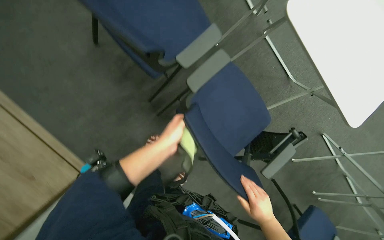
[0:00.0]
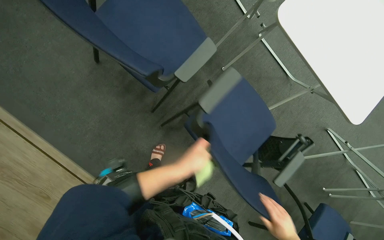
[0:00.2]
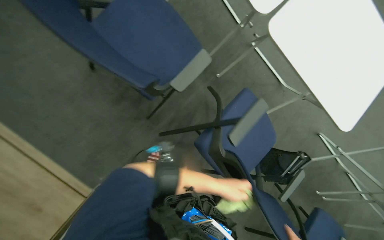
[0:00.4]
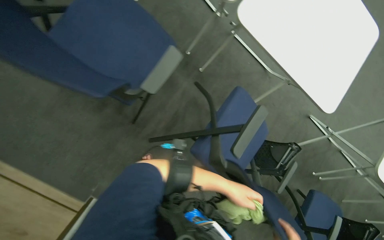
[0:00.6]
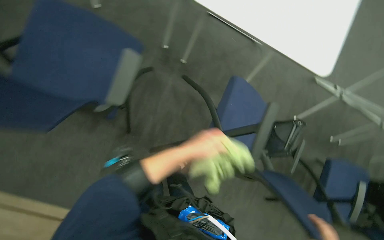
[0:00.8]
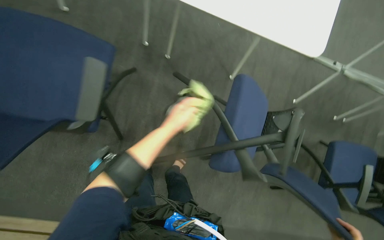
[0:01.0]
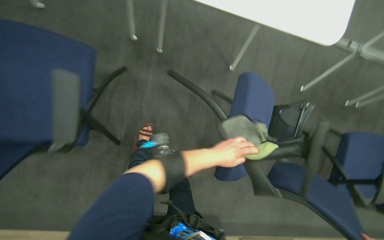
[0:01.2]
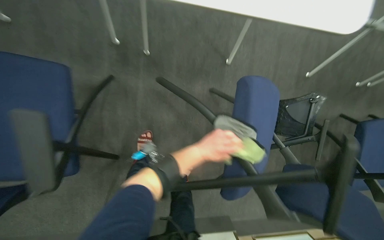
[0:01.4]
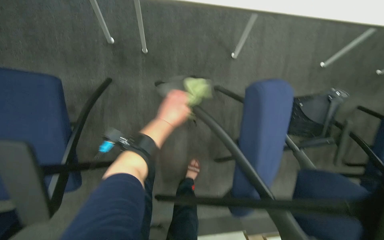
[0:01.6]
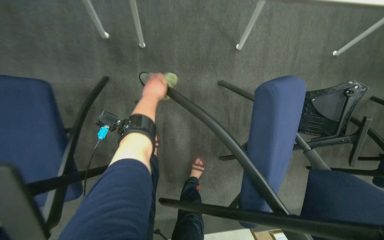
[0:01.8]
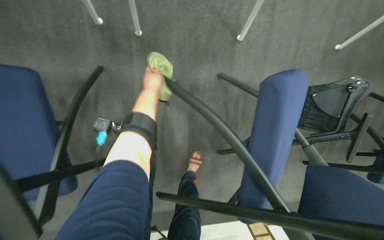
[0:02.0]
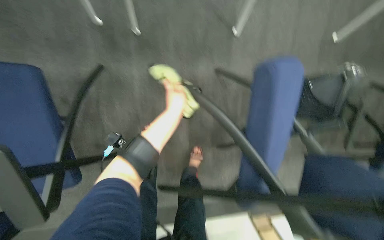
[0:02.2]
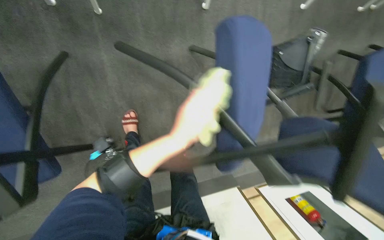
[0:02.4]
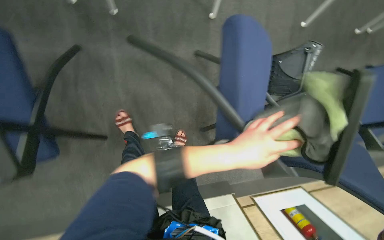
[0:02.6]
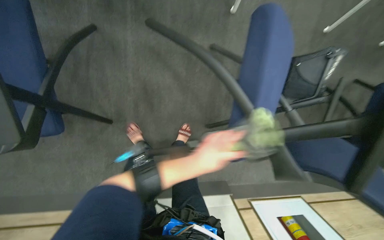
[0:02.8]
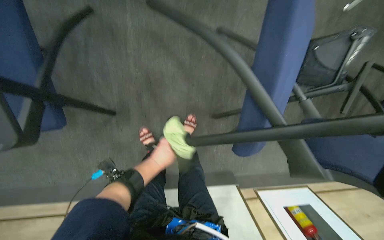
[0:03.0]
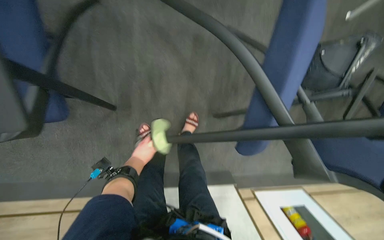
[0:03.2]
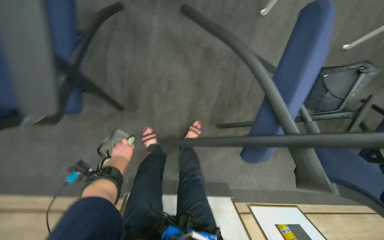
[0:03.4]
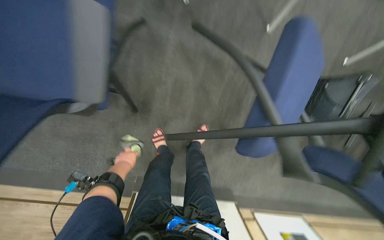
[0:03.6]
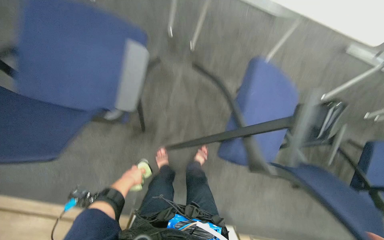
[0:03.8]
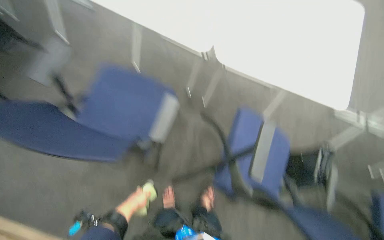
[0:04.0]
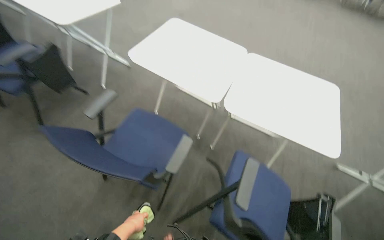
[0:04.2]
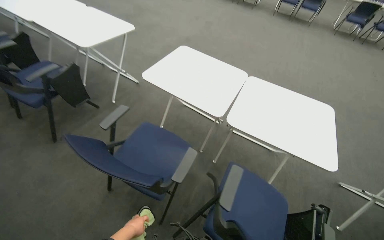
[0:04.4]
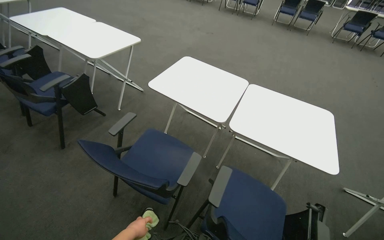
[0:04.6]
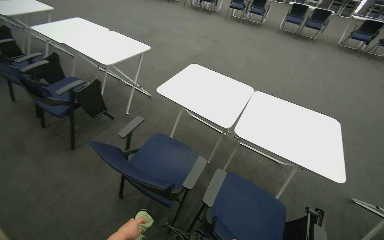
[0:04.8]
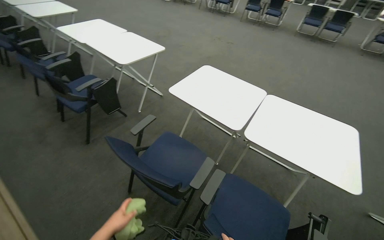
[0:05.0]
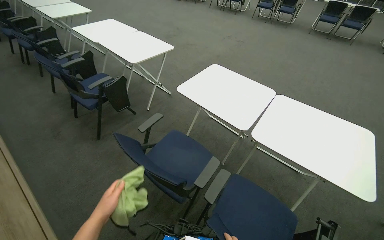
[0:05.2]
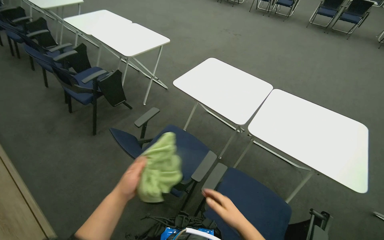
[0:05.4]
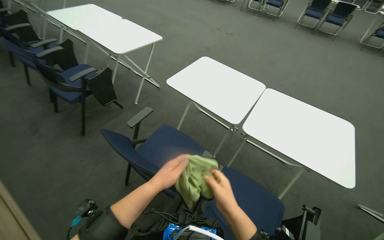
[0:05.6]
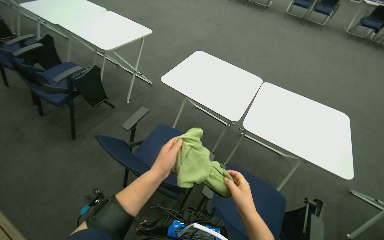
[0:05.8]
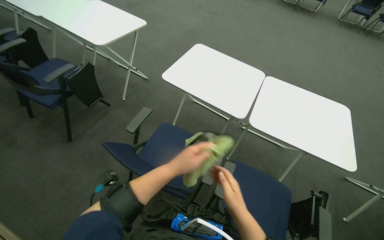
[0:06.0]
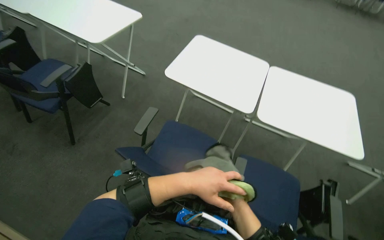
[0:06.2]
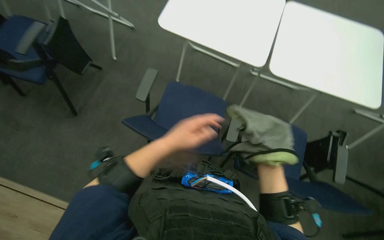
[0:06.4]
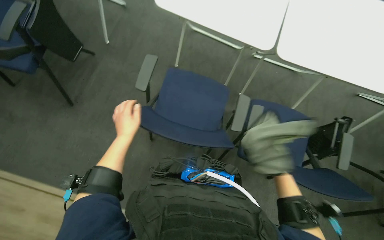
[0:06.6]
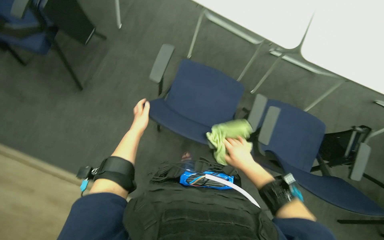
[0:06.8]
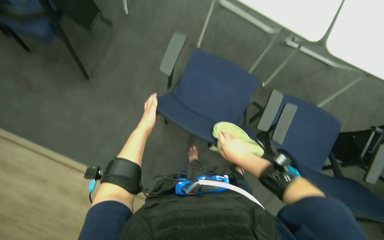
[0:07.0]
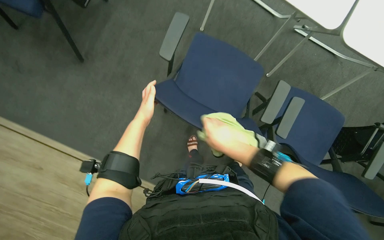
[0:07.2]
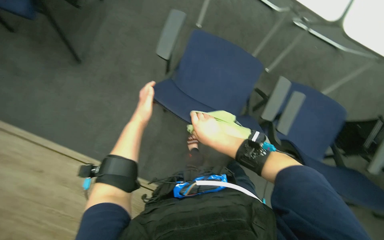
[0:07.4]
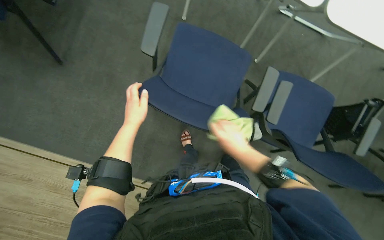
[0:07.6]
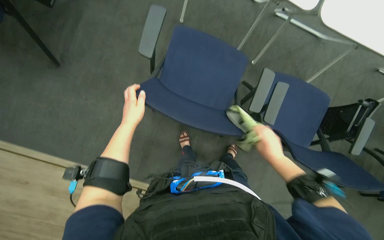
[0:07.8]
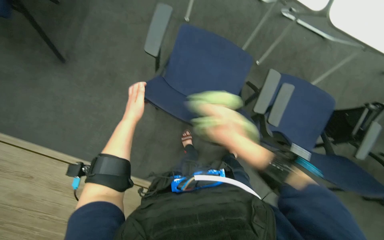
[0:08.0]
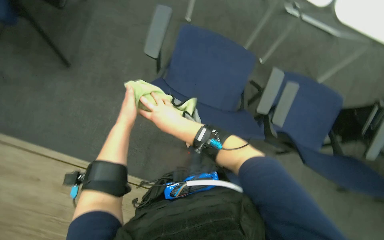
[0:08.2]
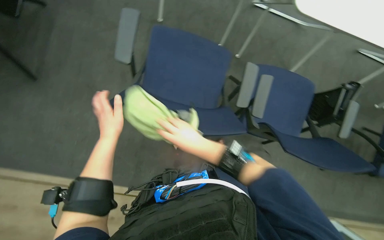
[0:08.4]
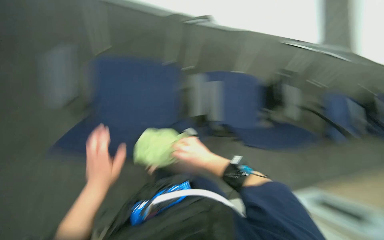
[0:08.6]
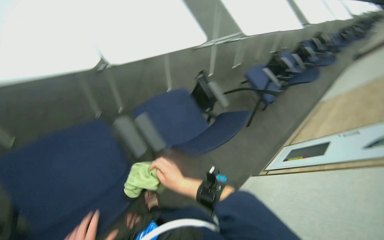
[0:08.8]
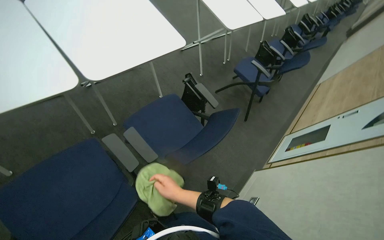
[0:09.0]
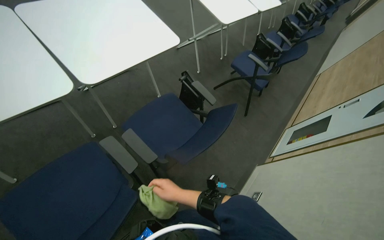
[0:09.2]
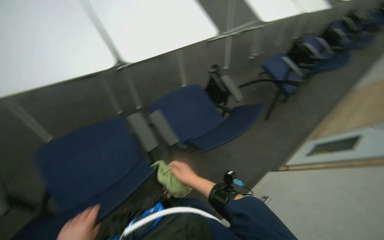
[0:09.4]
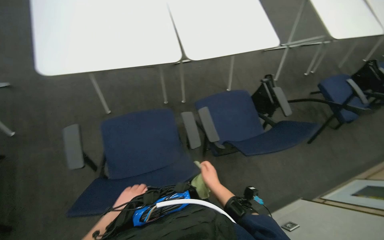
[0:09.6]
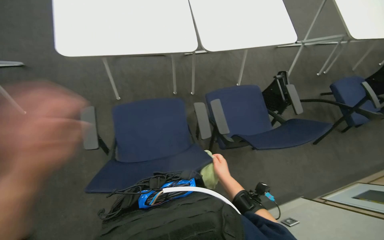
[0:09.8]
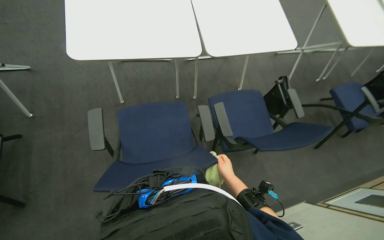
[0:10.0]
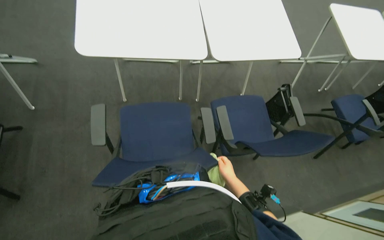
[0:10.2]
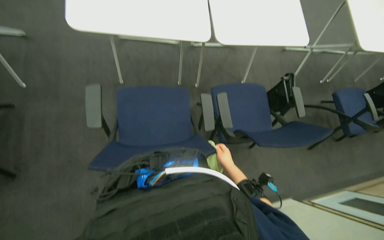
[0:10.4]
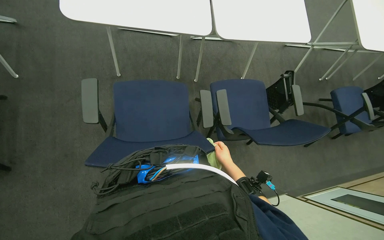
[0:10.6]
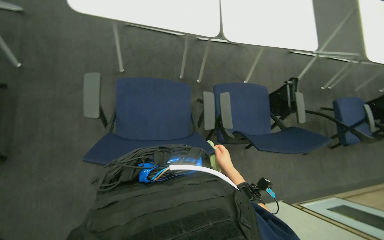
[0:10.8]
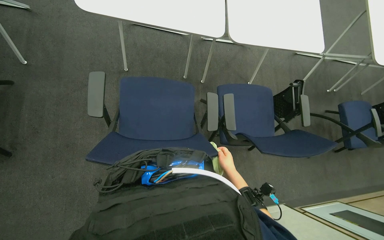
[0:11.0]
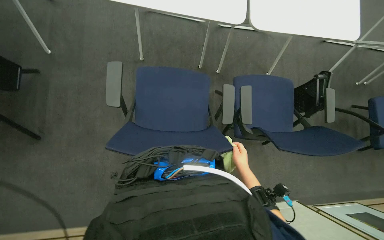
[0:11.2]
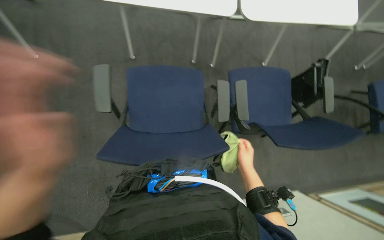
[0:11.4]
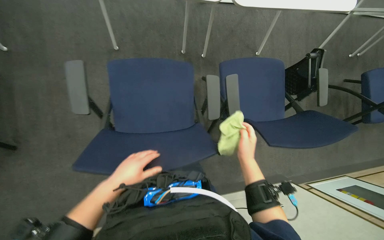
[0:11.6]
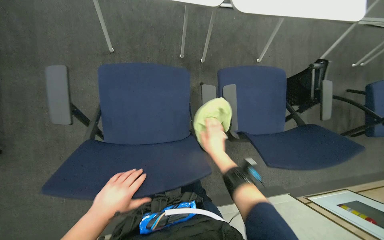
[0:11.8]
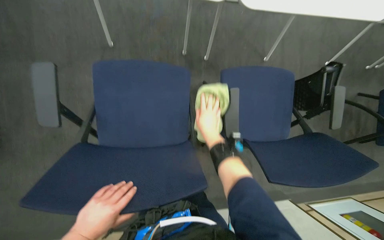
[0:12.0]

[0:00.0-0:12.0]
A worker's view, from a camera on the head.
Job: wiping surfaces.
The whole recording: Wiping conference room tables and chairs. The worker wipes down the surfaces of conference room tables and chairs with a cloth.
0:00.0 to 0:01.6: The camera travels roughly 40 cm. The view tips downward by about 10 degrees. Everything in view rotates about 45 degrees counterclockwise.
0:01.6 to 0:03.0: The left hand travels down the picture and farther from the camera by about 35 cm.
0:03.0 to 0:04.4: The camera travels approximately 50 cm. The camera pitches upward, by approximately 65 degrees.
0:04.4 to 0:06.0: The left hand heads up the picture, covering roughly 30 cm.
0:06.0 to 0:07.6: The view tilts approximately 40 degrees downward.
0:07.6 to 0:09.0: The head turns to the right by some 60 degrees.
0:09.0 to 0:10.4: The wearer looks roughly 35 degrees further to the left.
0:10.4 to 0:12.0: The wearer looks some 15 degrees further downward. The right hand is displaced up the picture by roughly 20 cm.

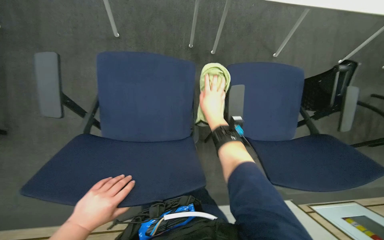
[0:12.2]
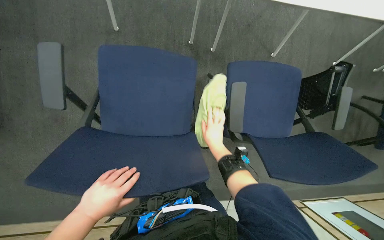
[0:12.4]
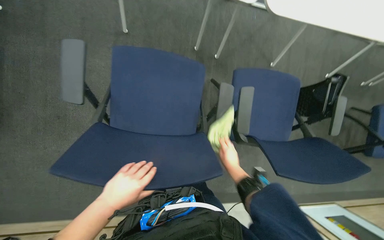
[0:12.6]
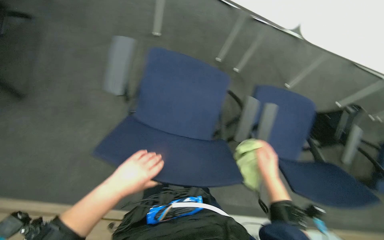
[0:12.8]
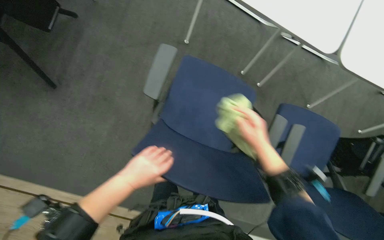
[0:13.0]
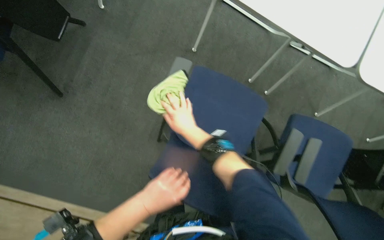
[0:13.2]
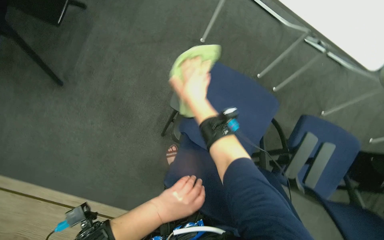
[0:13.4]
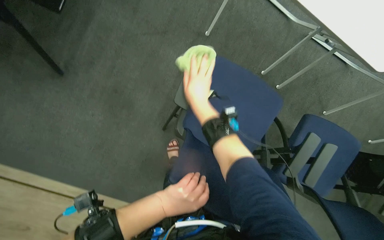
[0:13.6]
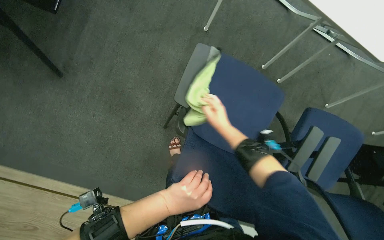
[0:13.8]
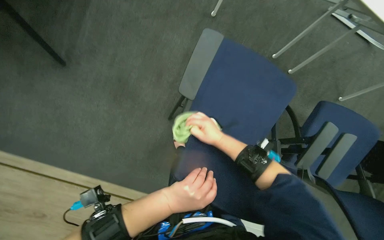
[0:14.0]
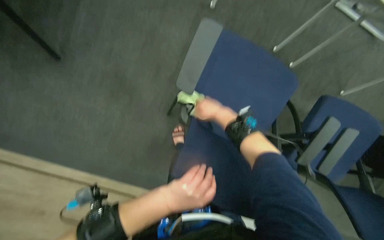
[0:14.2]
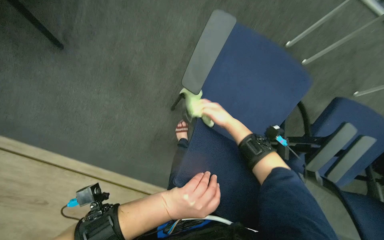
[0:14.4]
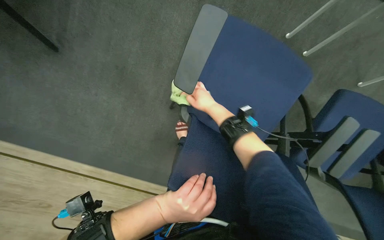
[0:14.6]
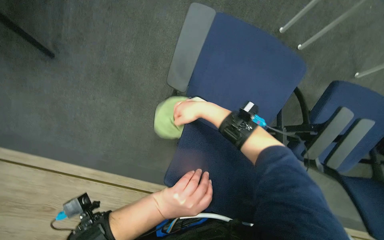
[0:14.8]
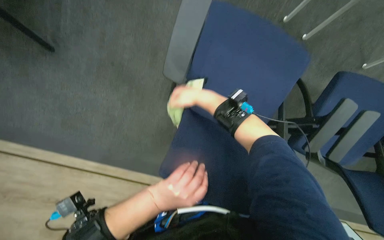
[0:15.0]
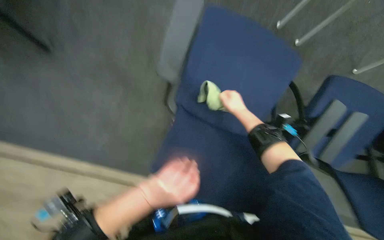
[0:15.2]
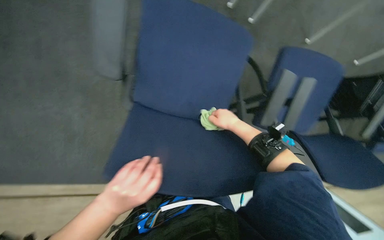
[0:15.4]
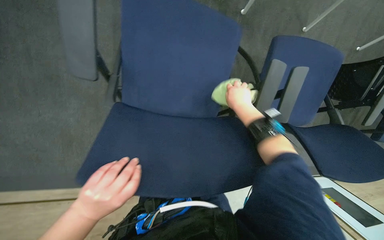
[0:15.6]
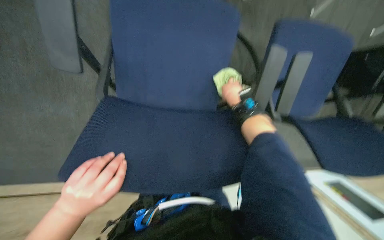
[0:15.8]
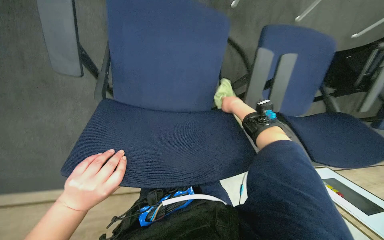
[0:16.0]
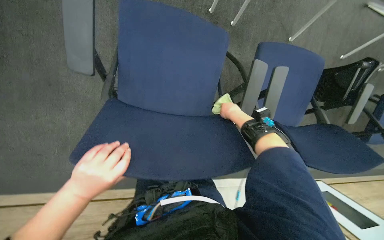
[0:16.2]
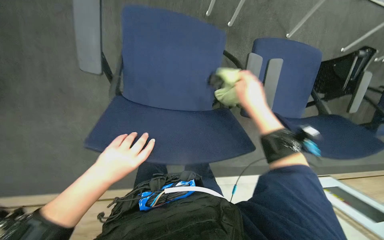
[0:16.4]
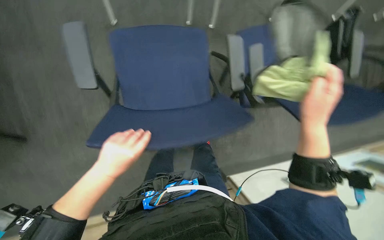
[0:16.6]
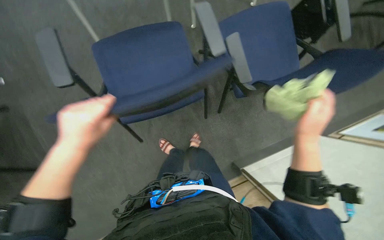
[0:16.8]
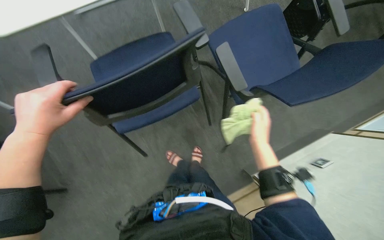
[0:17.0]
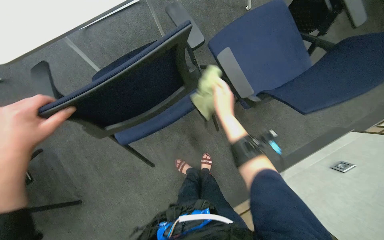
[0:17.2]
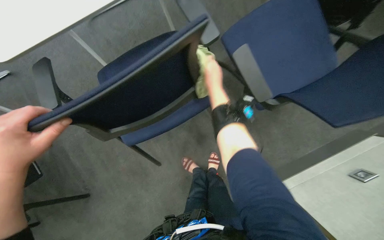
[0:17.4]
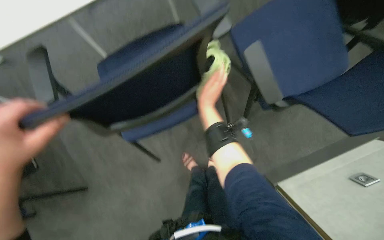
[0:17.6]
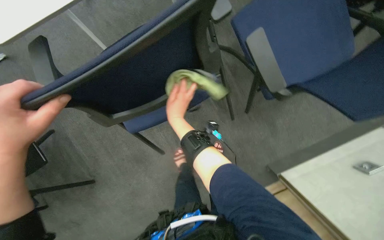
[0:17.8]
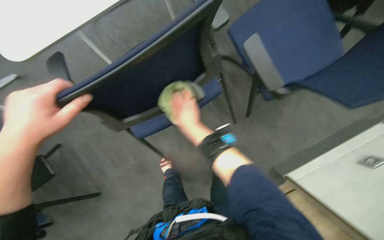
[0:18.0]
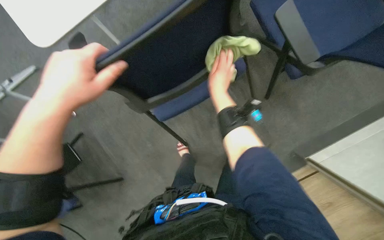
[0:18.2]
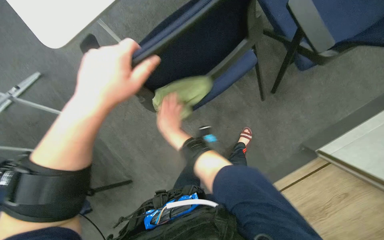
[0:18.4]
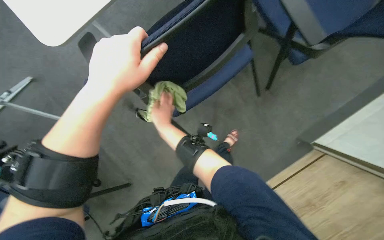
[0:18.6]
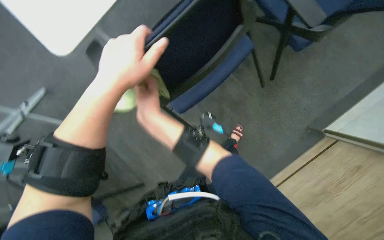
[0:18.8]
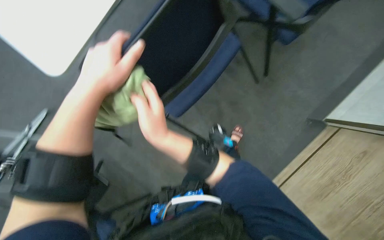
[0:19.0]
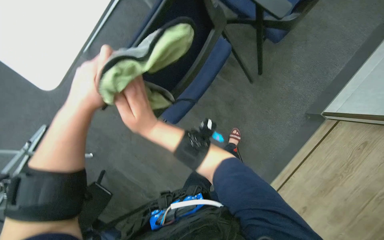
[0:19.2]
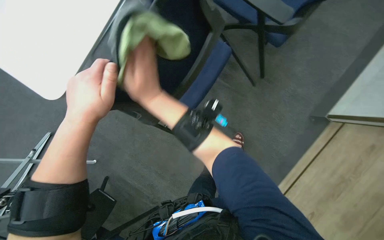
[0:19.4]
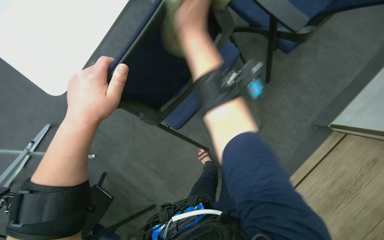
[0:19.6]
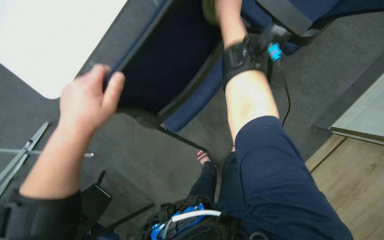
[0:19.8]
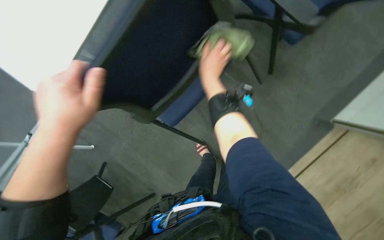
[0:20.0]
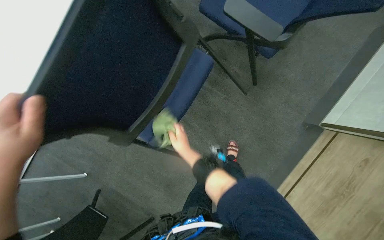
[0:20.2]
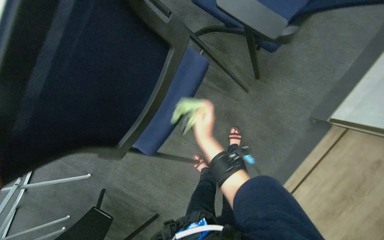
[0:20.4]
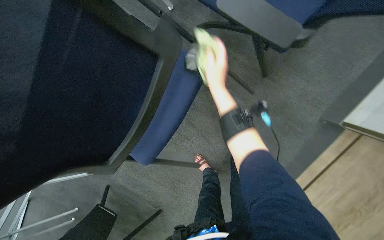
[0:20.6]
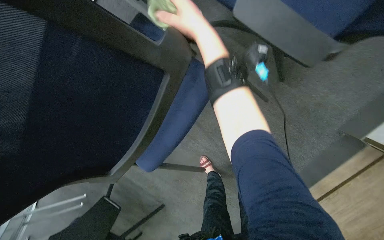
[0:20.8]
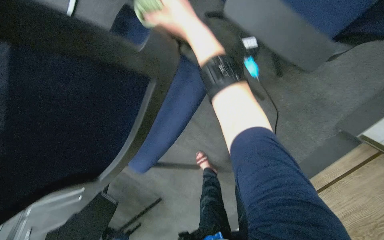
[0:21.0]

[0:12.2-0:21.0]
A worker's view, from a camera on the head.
Job: wiping surfaces.
The whole recording: Wiping conference room tables and chairs. The worker wipes down the surfaces of conference room tables and chairs with a cloth.
0:12.2 to 0:13.6: The right hand is displaced up the picture by approximately 15 cm, and travels to the right and back again, about 10 cm each way.
0:13.6 to 0:15.2: The right hand moves left and right over about 15 cm, changing direction 2 times.
0:15.2 to 0:16.6: Everything in view rotates approximately 30 degrees counterclockwise. The right hand is displaced down the picture, nearer to the camera and to the right by roughly 40 cm.
0:16.6 to 0:18.0: The right hand shifts some 40 cm to the left and farther from the camera.
0:18.0 to 0:19.6: The right hand moves up the picture and nearer to the camera, approximately 15 cm.
0:19.6 to 0:21.0: The right hand swings up and down the picture, roughly 40 cm each way, with 2 reversals.
